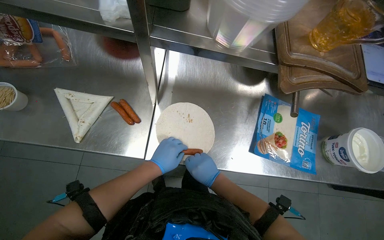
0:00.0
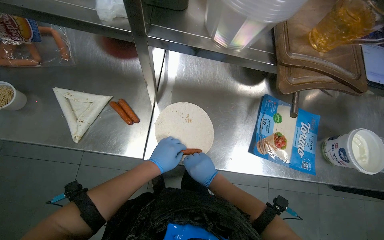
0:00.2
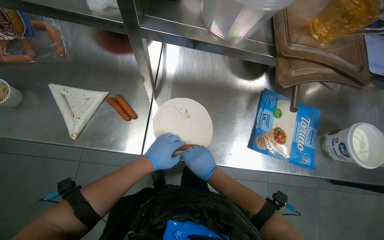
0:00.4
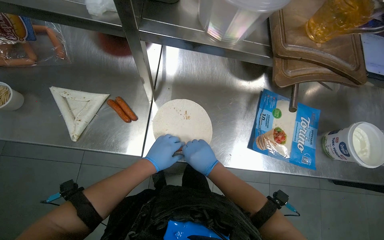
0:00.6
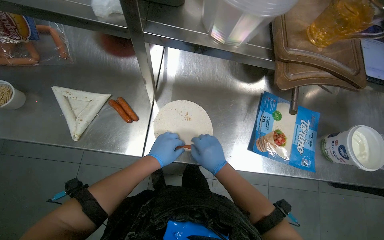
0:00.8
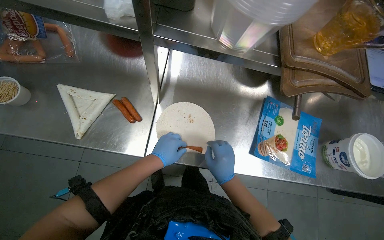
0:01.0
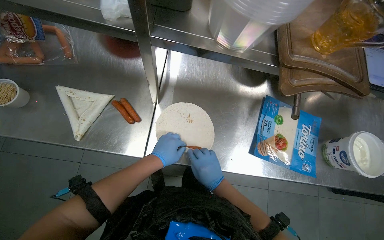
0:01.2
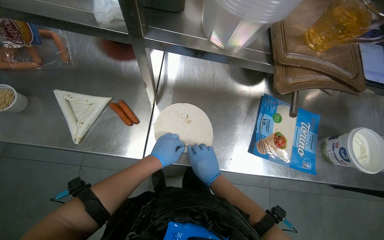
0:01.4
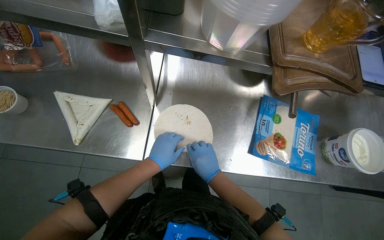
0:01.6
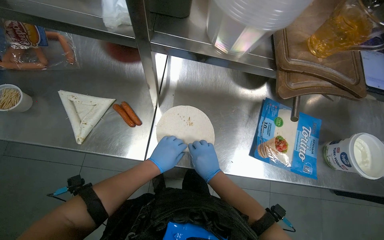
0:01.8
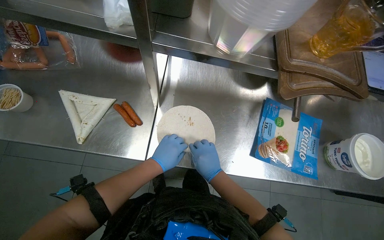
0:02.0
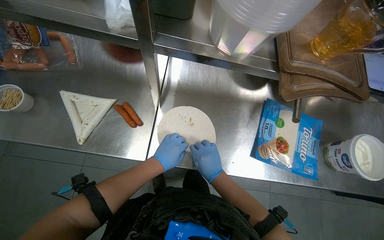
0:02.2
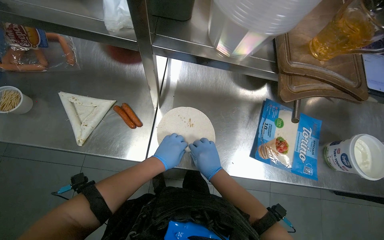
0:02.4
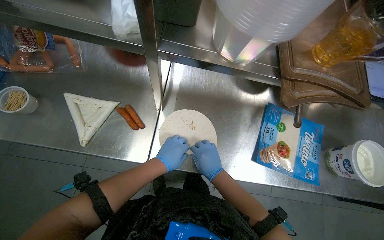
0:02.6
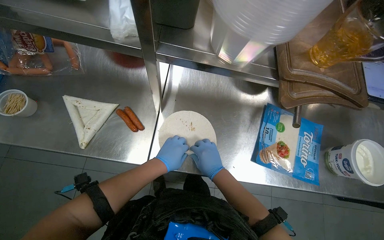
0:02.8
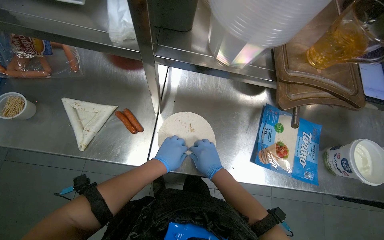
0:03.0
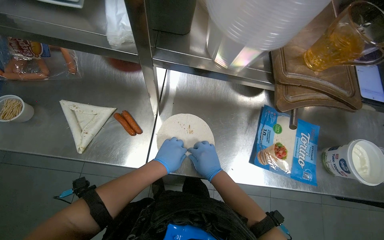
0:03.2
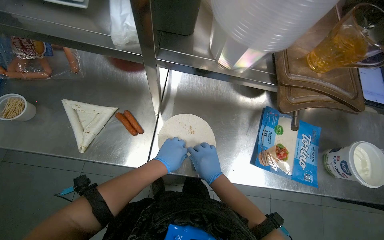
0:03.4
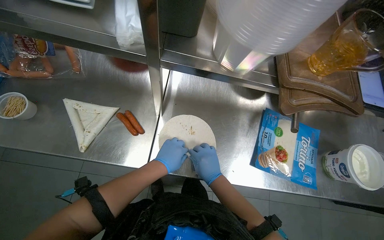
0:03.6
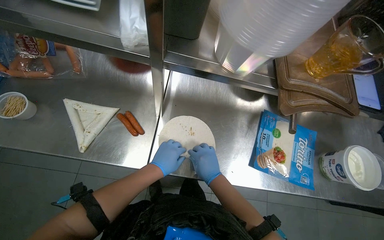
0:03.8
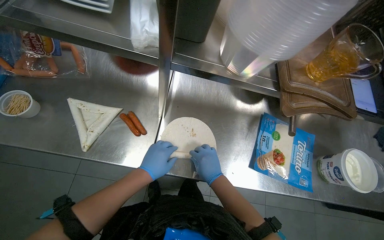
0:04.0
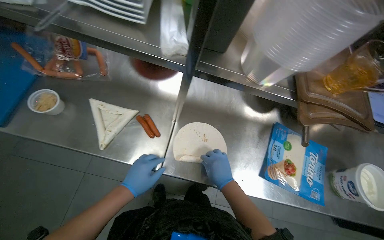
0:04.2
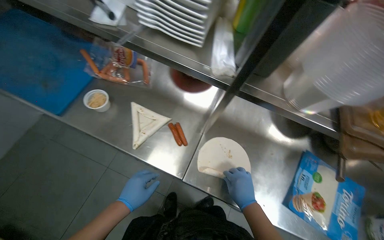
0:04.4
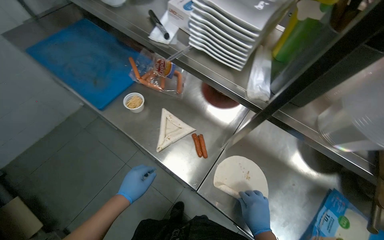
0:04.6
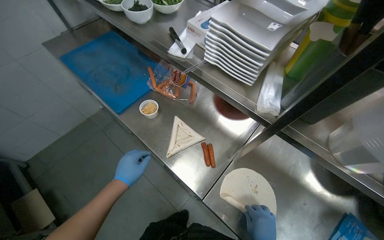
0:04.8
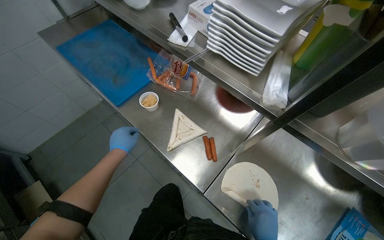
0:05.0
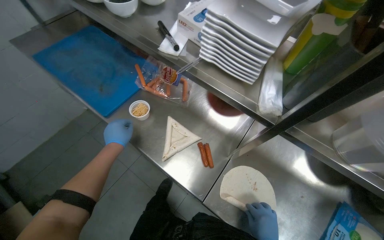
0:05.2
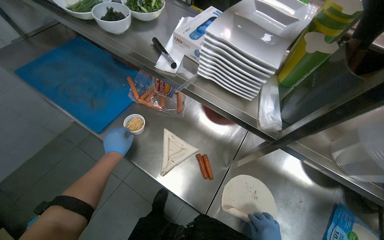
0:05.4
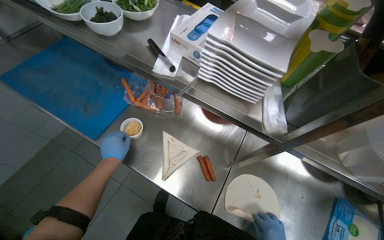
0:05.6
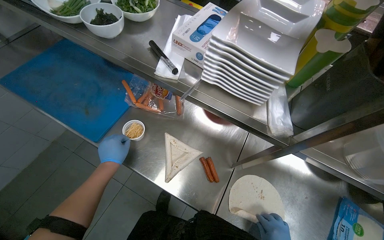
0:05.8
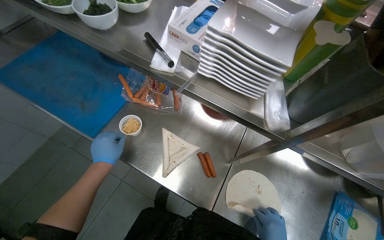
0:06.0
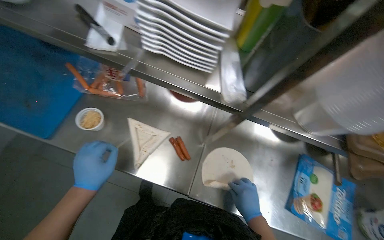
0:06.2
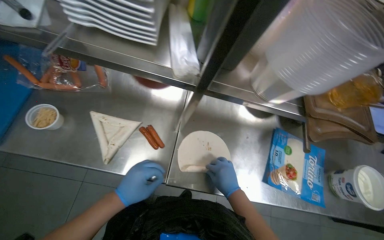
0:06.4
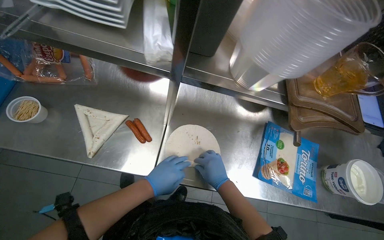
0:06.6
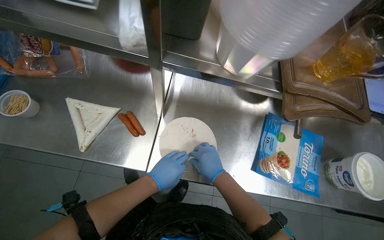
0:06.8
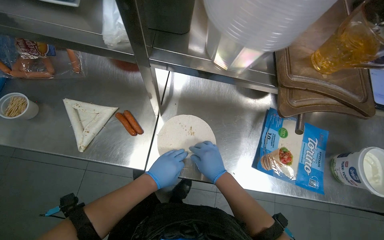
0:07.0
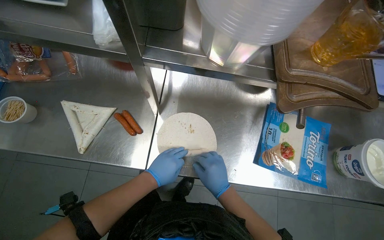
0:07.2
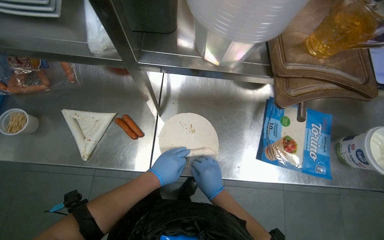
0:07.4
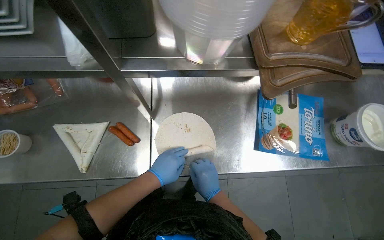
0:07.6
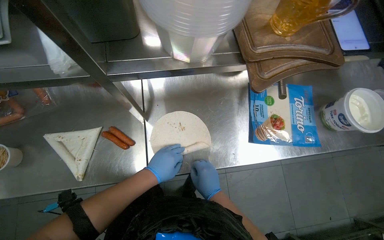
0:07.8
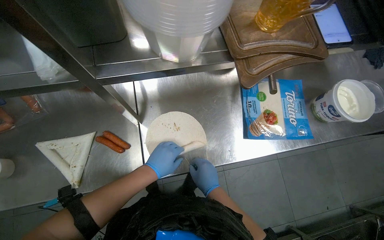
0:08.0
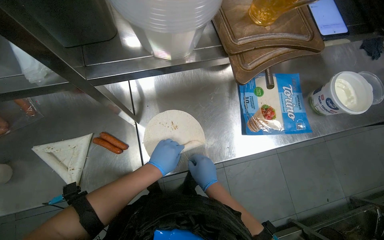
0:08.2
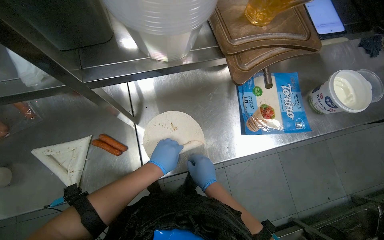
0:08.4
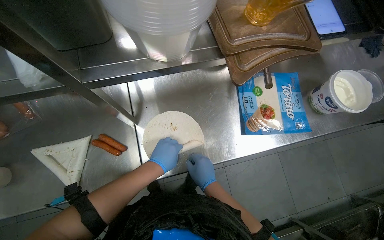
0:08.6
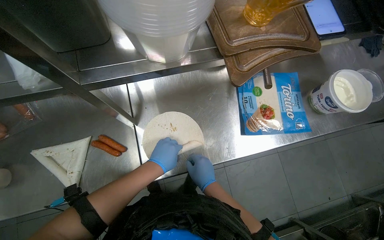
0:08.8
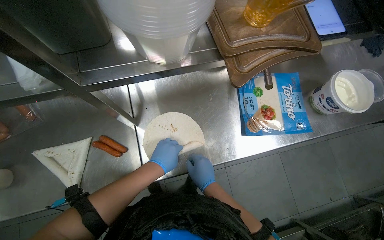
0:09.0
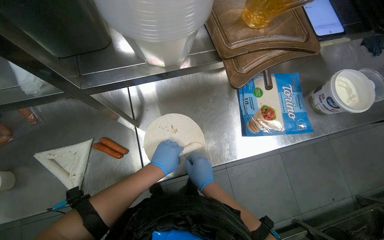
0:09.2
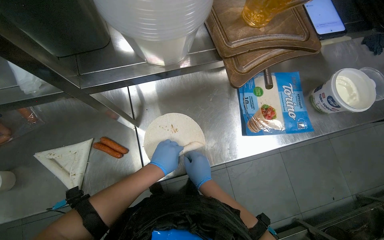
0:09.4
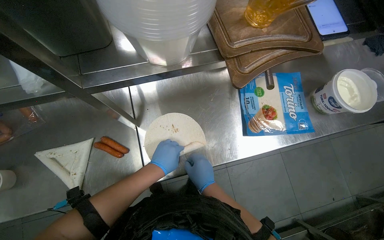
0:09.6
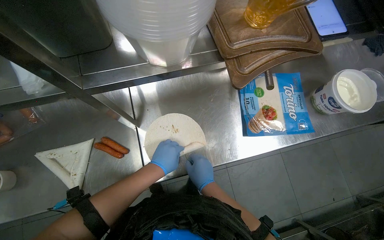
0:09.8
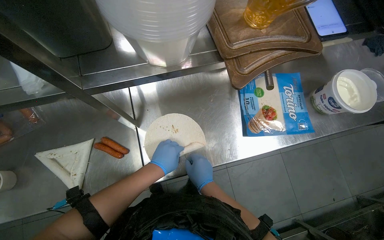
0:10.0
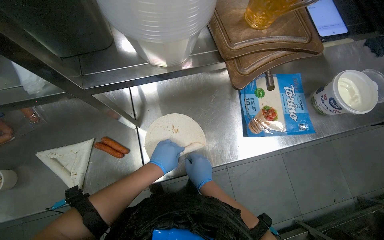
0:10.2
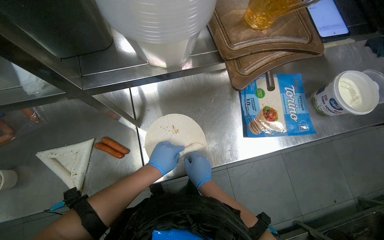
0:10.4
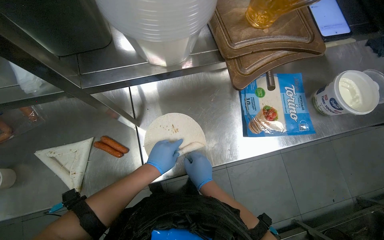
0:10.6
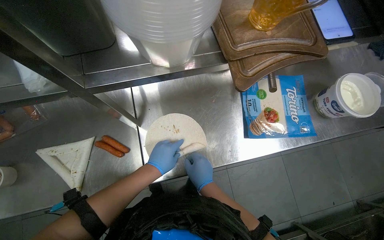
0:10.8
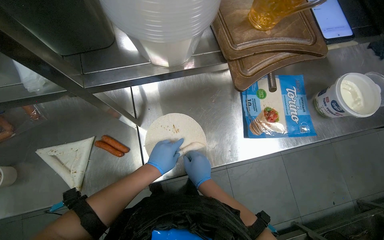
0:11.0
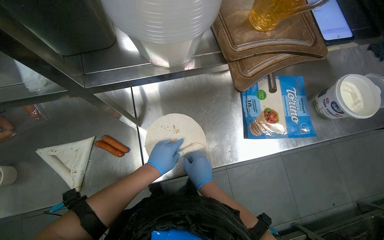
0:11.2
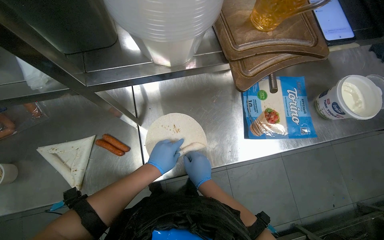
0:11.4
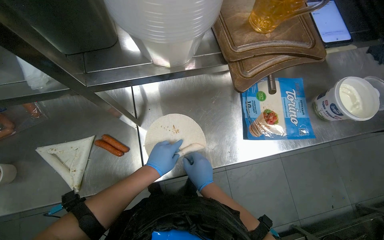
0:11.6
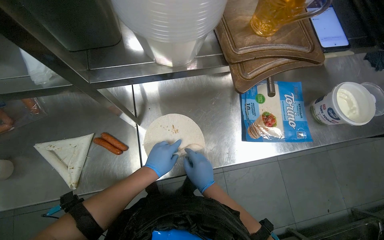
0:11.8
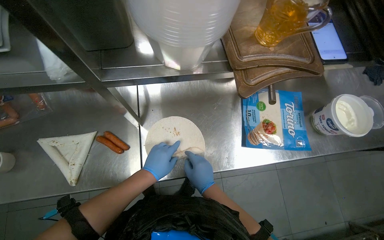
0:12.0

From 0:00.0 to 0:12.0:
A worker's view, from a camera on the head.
Job: preparing food.
The whole recording: Rolling sausages into tortillas. The worker rolls sausages into tortillas on the metal counter.
From 0:00.0 to 0:03.0: The hands stay close to where they were, moving slightly.
From 0:03.0 to 0:04.4: The left hand goes about 25 cm to the left and down the picture.
From 0:04.4 to 0:06.0: The left hand goes about 30 cm up the picture and to the left.
From 0:06.0 to 0:07.6: The view tilts some 15 degrees downward. The scene turns about 30 degrees counterclockwise in the picture. The left hand moves to the right, about 40 cm.
From 0:07.6 to 0:12.0: The hands stay close to where they were, moving slightly.

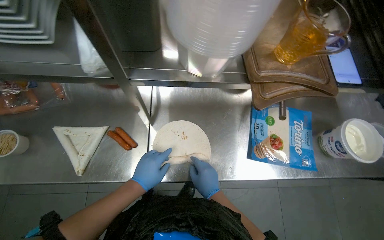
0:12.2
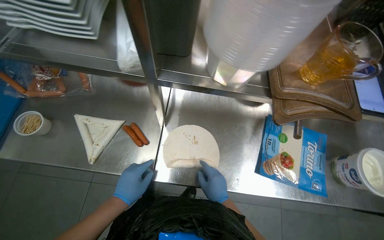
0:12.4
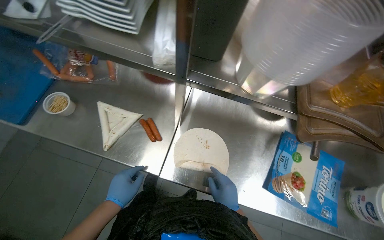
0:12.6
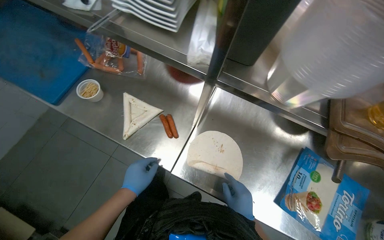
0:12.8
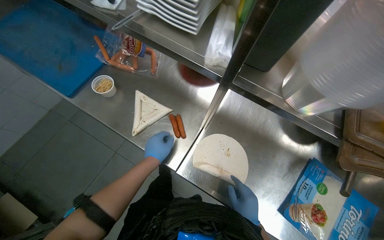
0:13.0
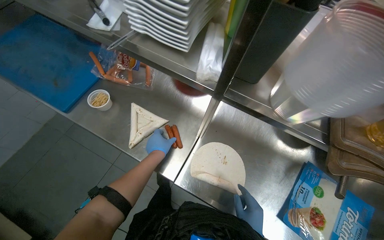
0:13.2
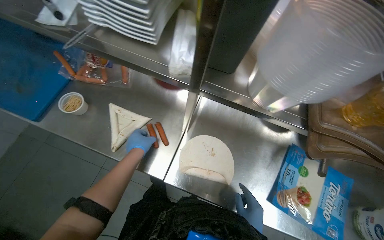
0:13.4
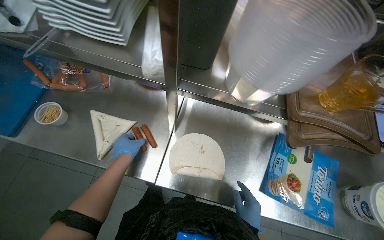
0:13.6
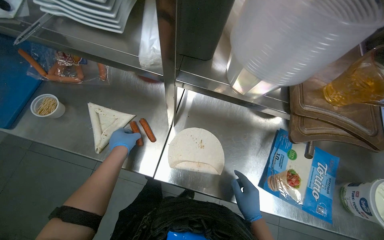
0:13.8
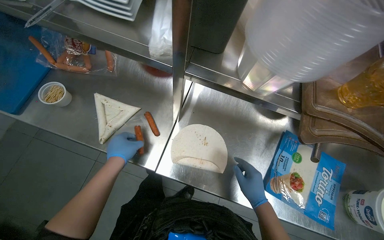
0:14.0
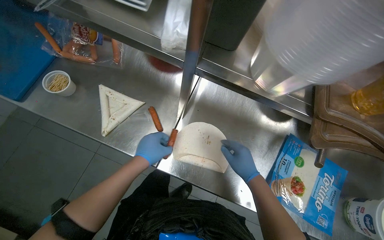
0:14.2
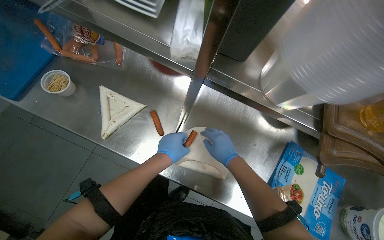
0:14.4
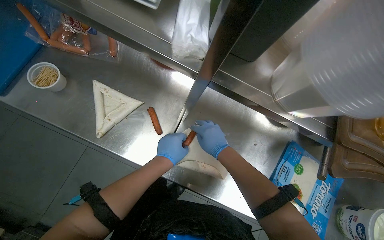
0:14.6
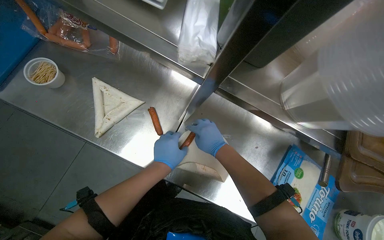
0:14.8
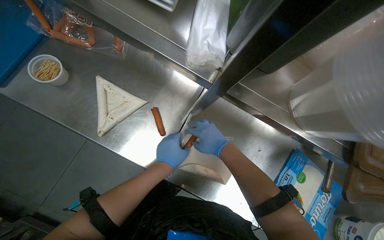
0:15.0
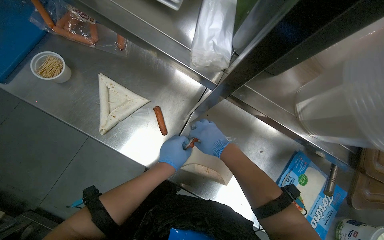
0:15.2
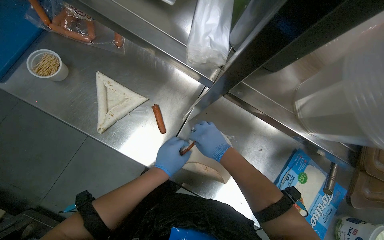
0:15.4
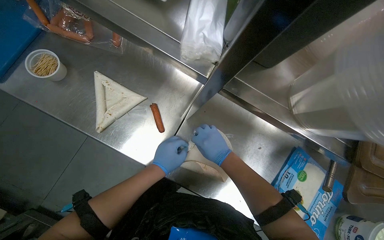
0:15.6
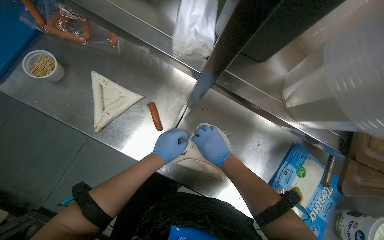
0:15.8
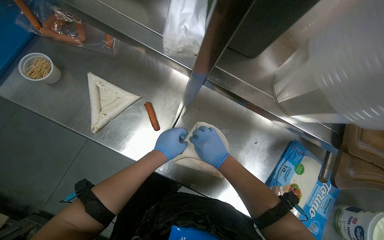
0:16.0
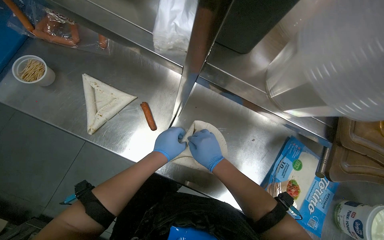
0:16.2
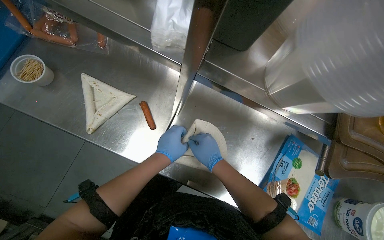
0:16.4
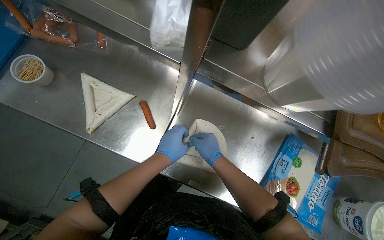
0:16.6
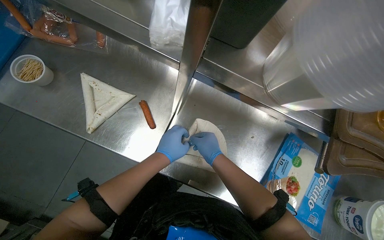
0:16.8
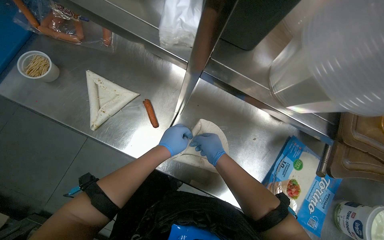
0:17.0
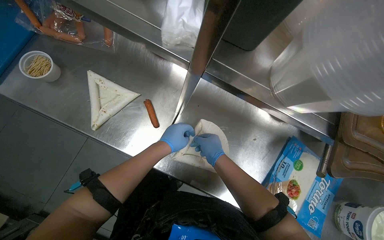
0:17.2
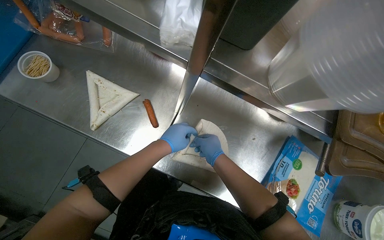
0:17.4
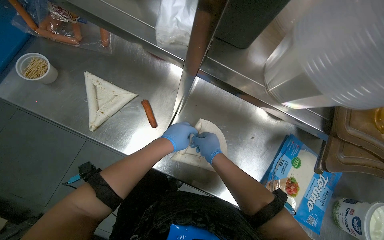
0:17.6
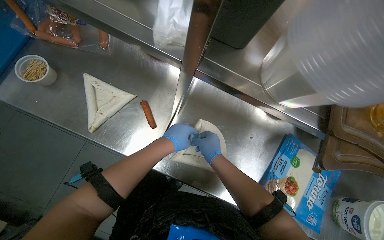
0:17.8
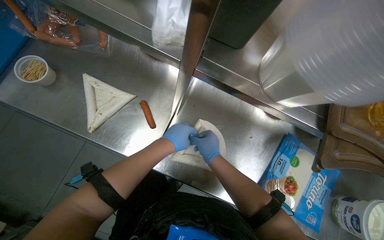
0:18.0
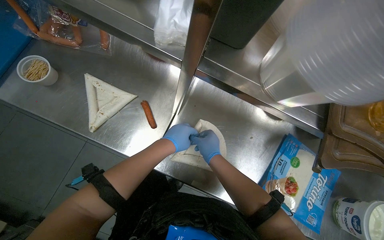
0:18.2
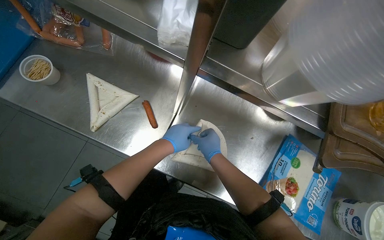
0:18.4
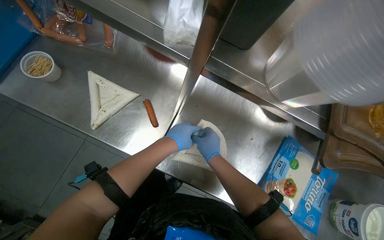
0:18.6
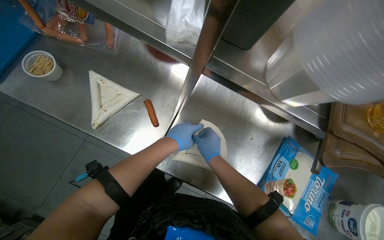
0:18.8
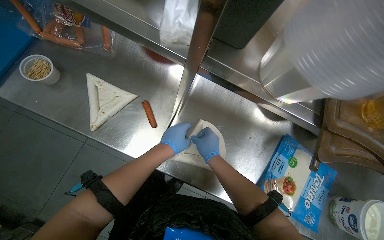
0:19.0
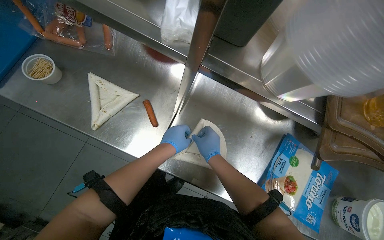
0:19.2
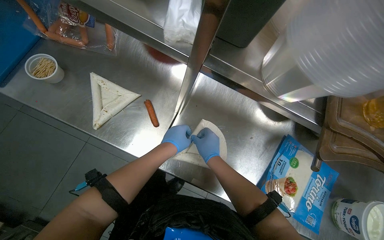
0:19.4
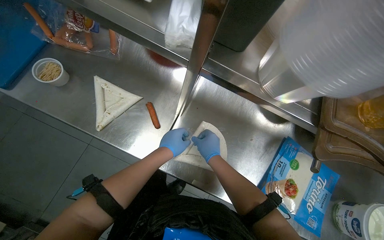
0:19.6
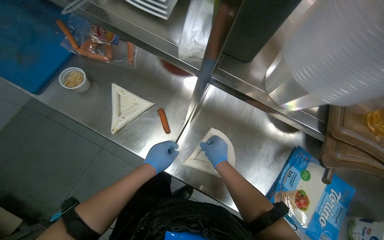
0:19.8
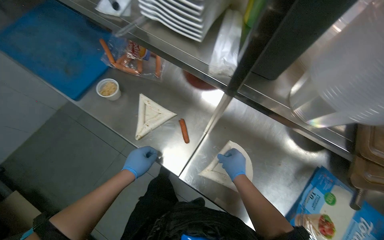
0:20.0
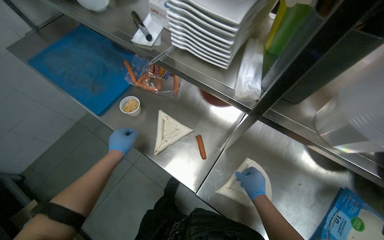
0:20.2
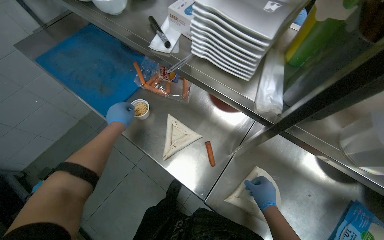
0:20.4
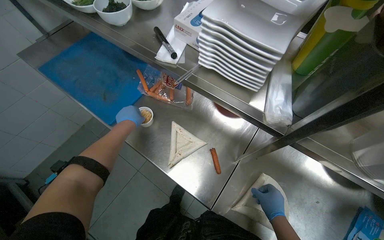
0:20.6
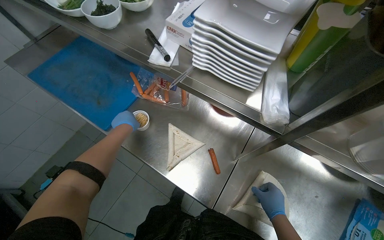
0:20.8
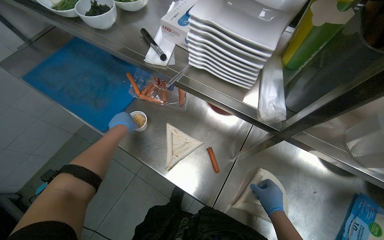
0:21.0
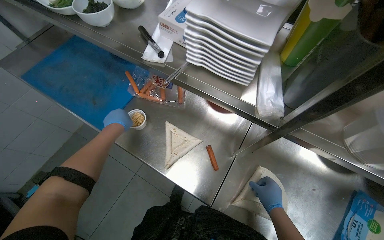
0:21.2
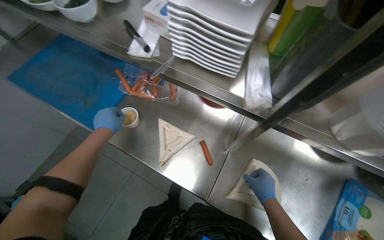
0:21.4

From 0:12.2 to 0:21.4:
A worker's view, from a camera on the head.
Job: preparing food.
The whole recording: Rolling sausages into tortillas. The worker rolls sausages into tortillas on the metal counter.
From 0:13.8 to 0:15.2: The right hand goes roughly 30 cm up the picture and to the left; the left hand is displaced to the right by roughly 10 cm.
From 0:15.2 to 0:19.8: The hands are busy where they are.
From 0:19.8 to 0:21.4: The left hand is displaced to the left and up the picture by approximately 40 cm.
